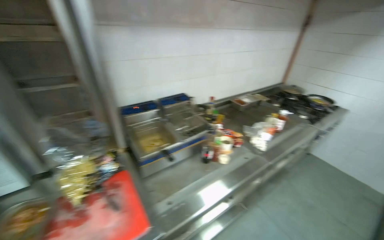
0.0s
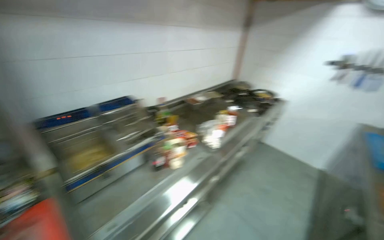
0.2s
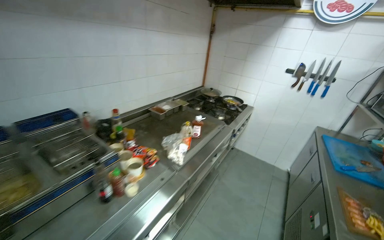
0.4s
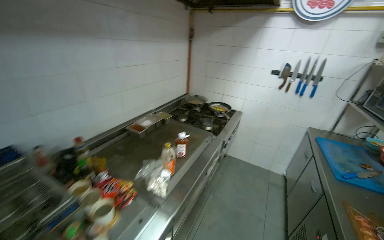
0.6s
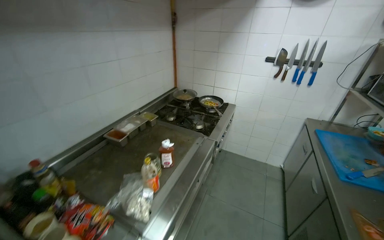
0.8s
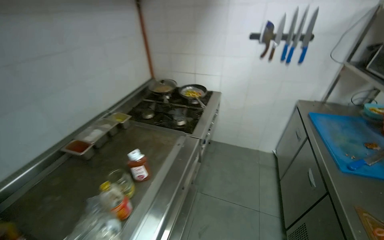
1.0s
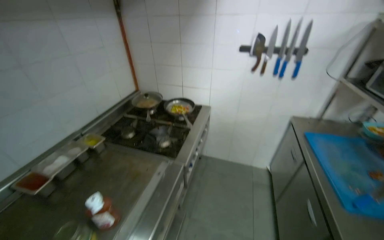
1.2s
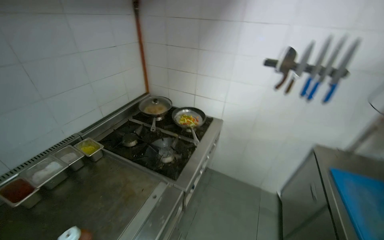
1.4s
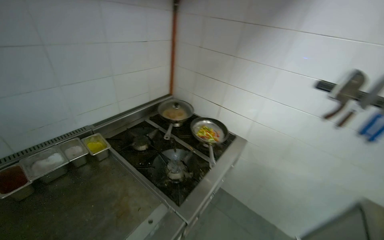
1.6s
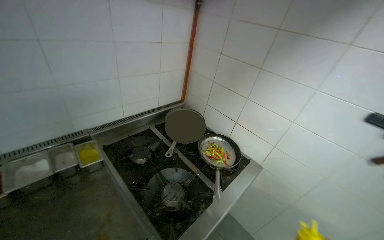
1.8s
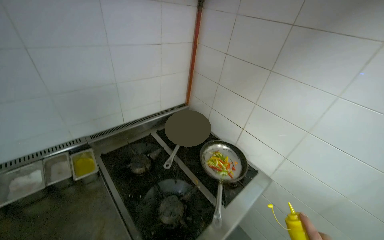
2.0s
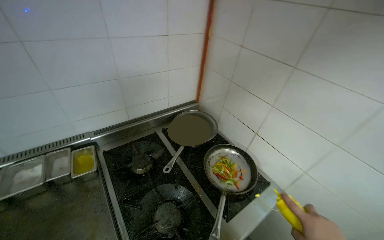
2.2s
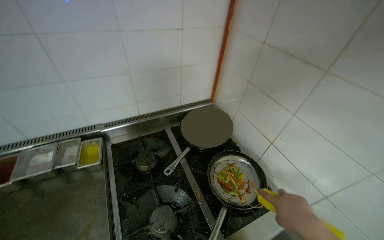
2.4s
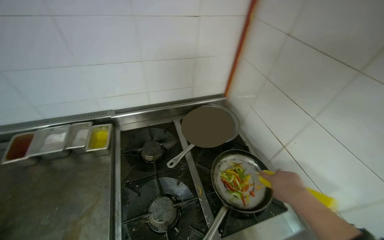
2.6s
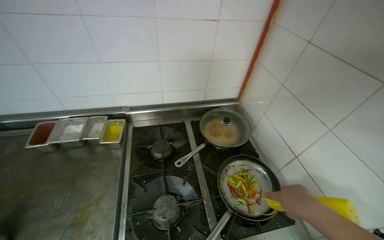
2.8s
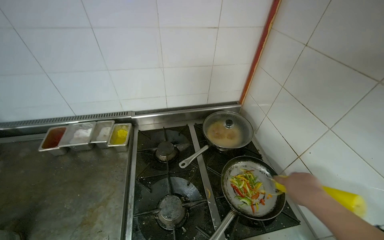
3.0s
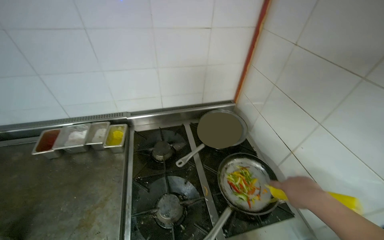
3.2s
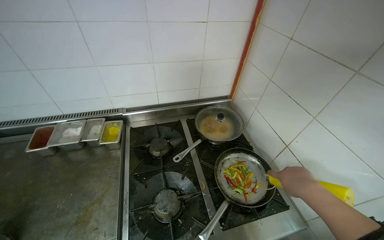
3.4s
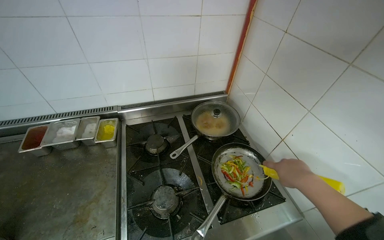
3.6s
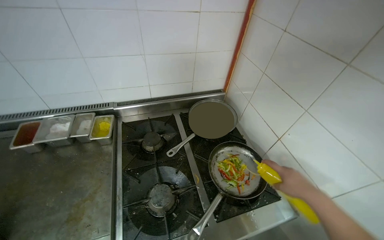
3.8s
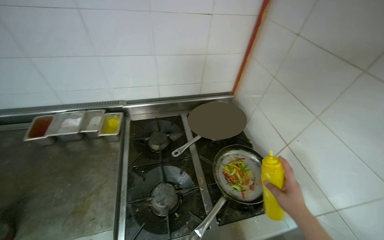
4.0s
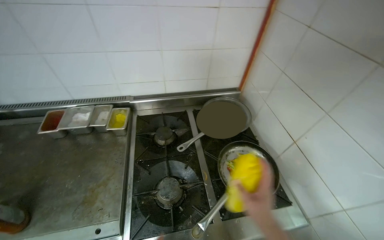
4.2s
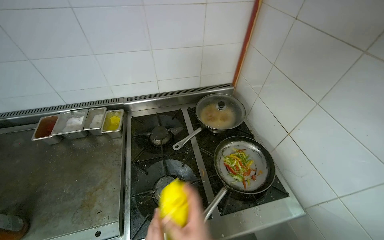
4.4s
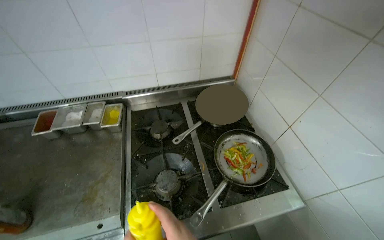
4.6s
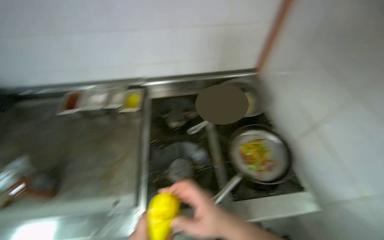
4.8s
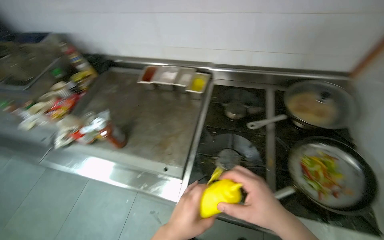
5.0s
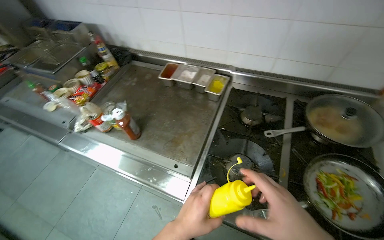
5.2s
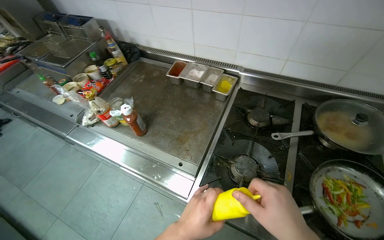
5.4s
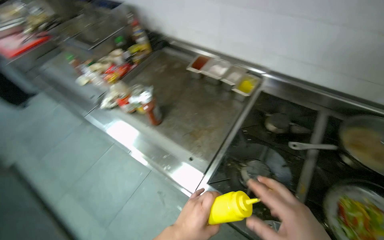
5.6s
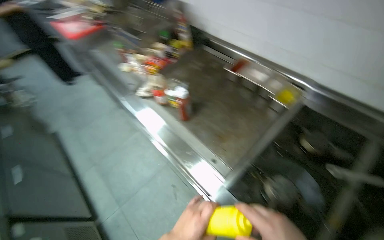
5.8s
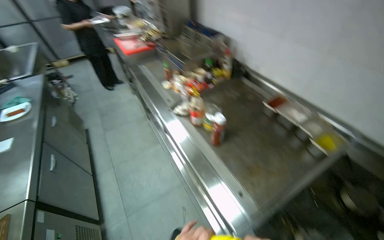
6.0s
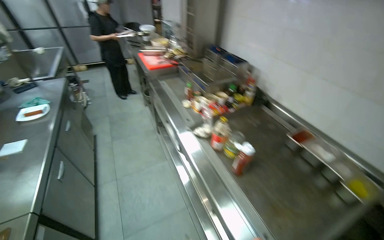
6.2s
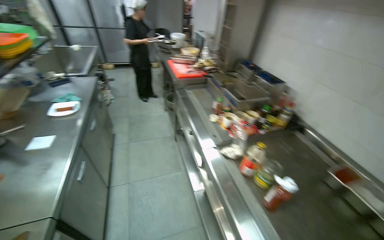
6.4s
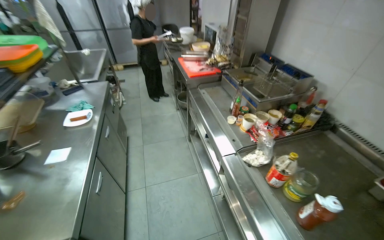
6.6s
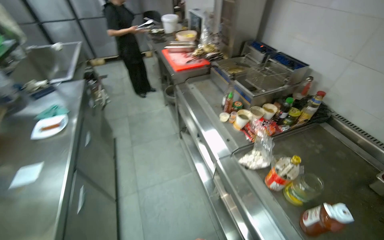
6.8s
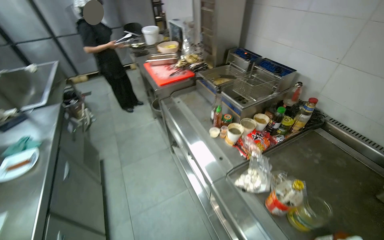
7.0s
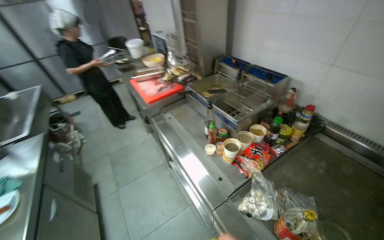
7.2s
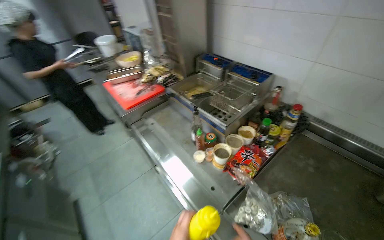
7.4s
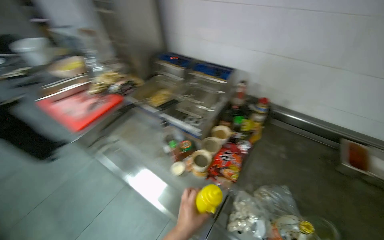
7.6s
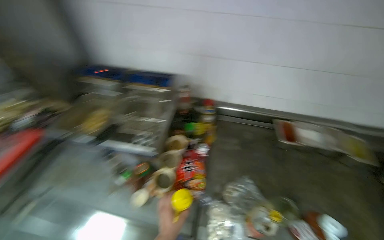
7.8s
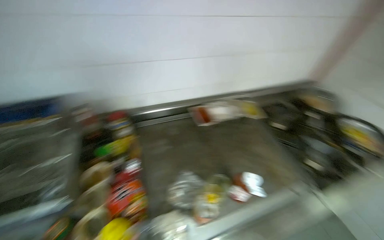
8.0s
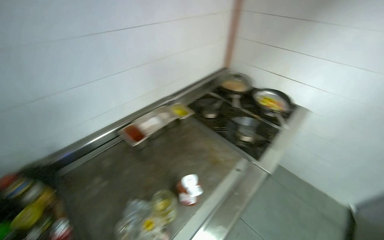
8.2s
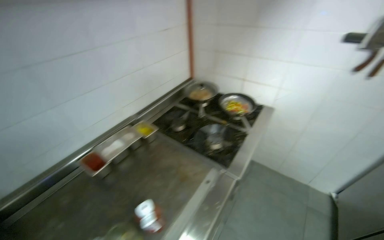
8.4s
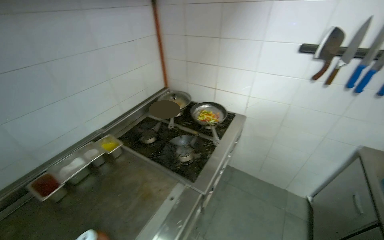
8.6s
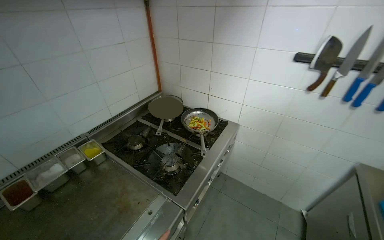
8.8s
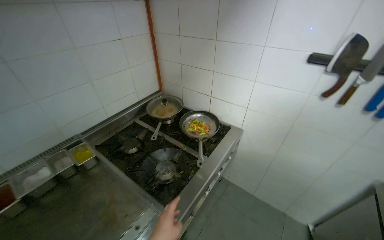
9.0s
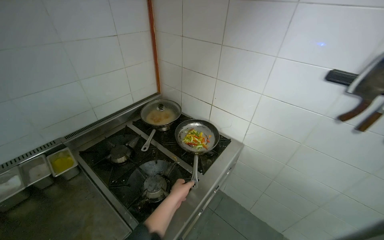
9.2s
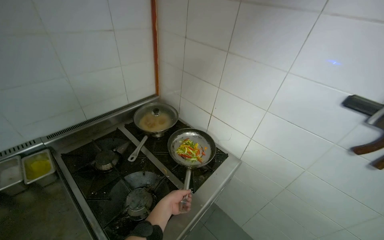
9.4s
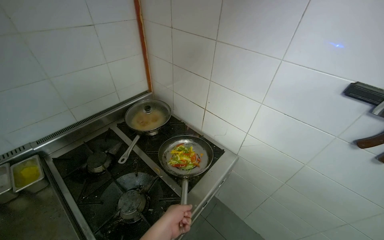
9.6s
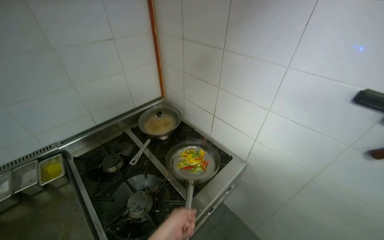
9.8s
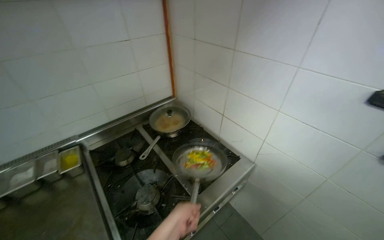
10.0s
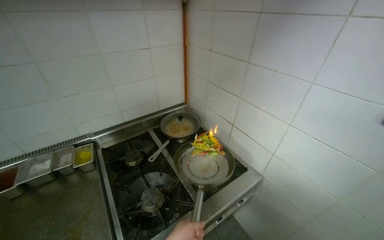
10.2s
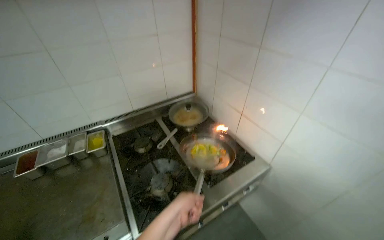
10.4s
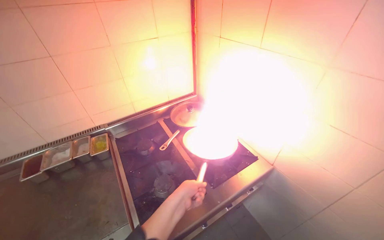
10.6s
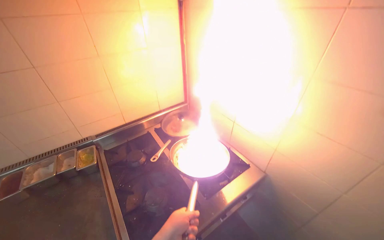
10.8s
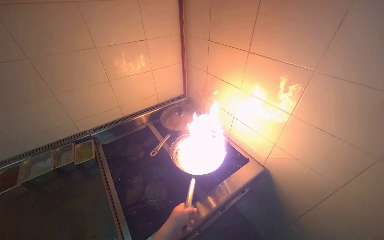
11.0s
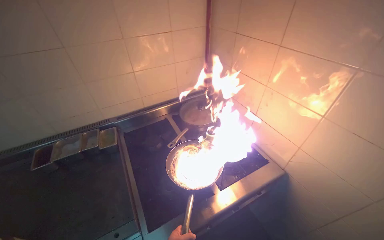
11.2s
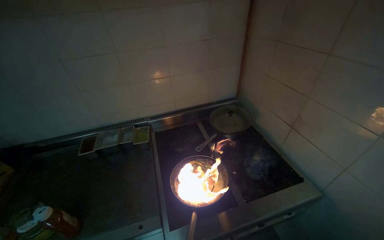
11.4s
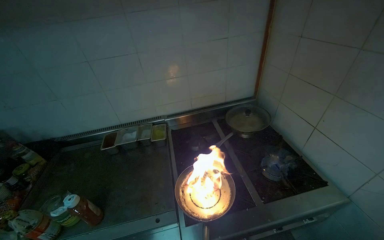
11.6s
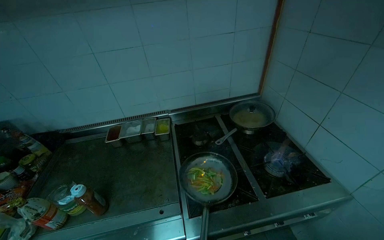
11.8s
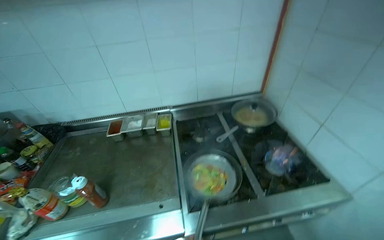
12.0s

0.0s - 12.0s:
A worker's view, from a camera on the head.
Job: cooking food.
The whole recording: Cooking vegetables in pan. The worker stirs and adds sauce to vegetables cooking in a pan on the stove.
0.0s - 1.6s: The camera travels about 1.5 m. The camera is aimed some 20 degrees further to the right.
1.6s - 3.0s: The wearer moves about 50 cm. The wearer looks about 40 degrees further to the left.
4.4s - 6.0s: The wearer's head swings about 75 degrees to the left.
6.0s - 7.6s: The wearer moves some 80 cm. The wearer looks some 25 degrees further to the right.
7.6s - 9.0s: The camera is carried about 80 cm. The head turns to the right by some 90 degrees.
9.0s - 10.4s: The wearer's head swings some 25 degrees to the left.
10.4s - 12.0s: The head rotates about 20 degrees to the left.

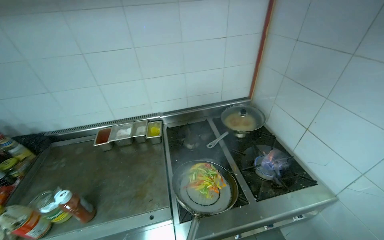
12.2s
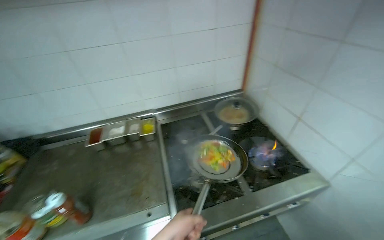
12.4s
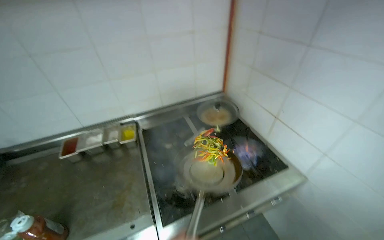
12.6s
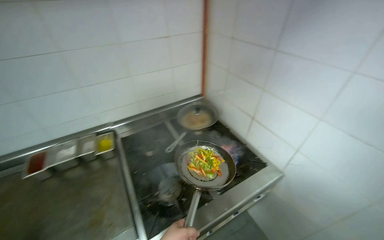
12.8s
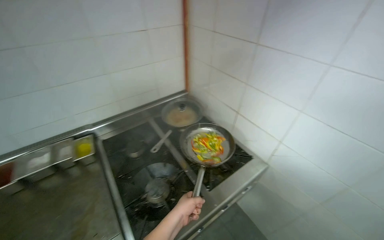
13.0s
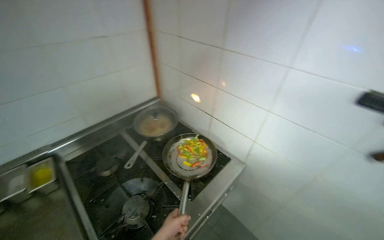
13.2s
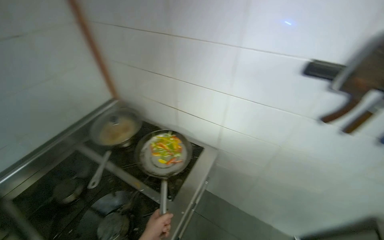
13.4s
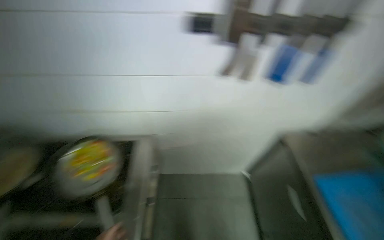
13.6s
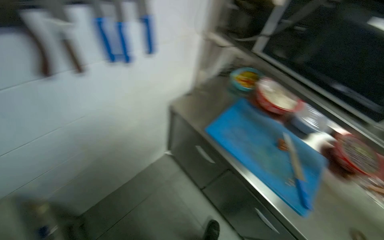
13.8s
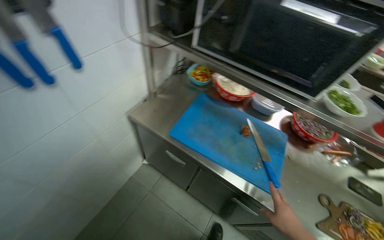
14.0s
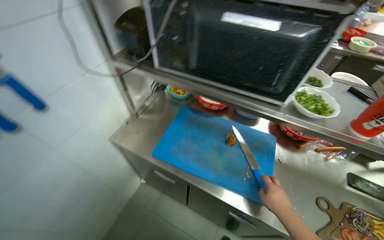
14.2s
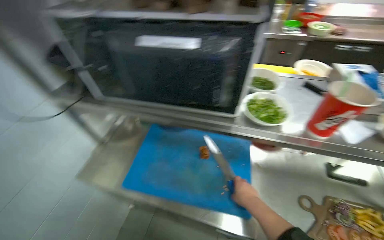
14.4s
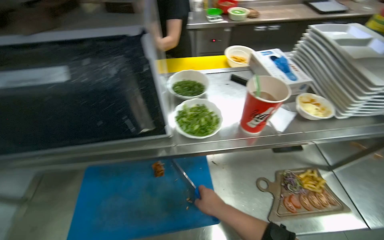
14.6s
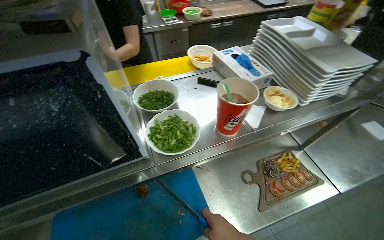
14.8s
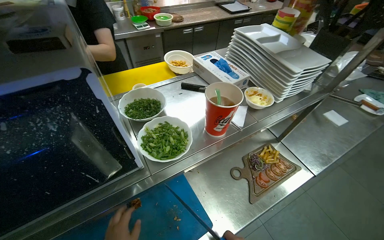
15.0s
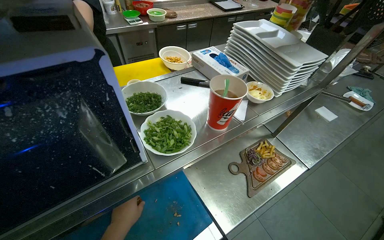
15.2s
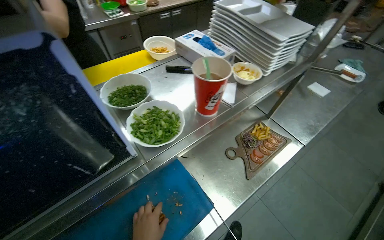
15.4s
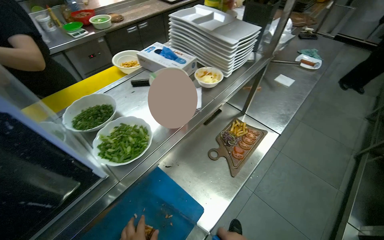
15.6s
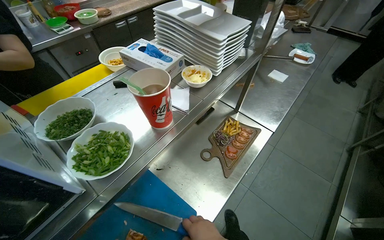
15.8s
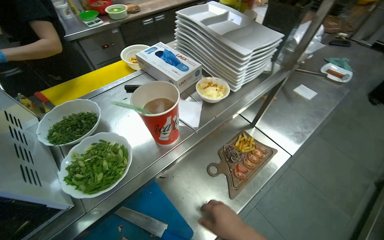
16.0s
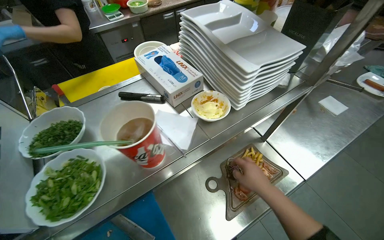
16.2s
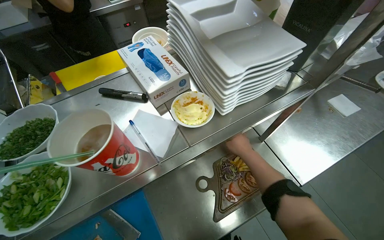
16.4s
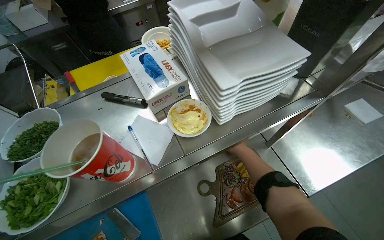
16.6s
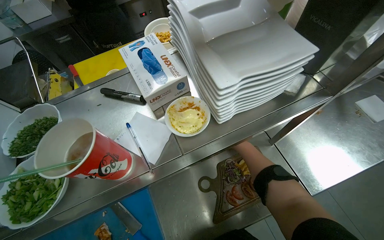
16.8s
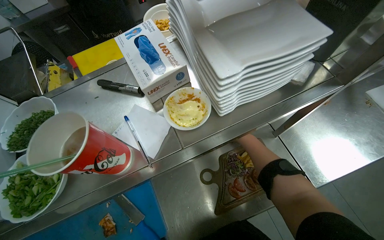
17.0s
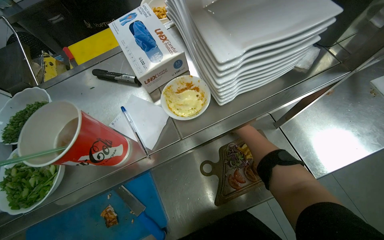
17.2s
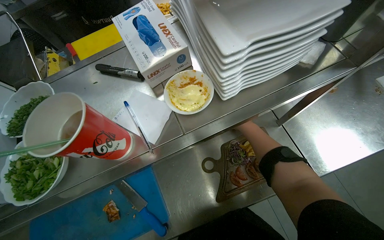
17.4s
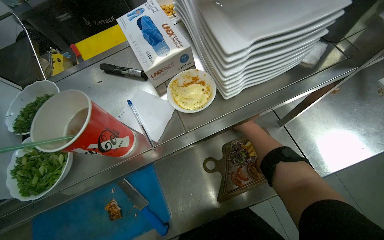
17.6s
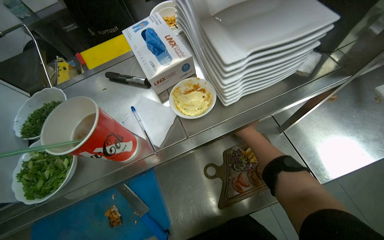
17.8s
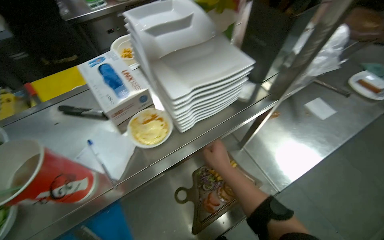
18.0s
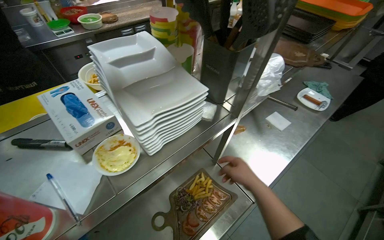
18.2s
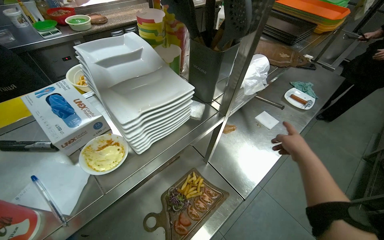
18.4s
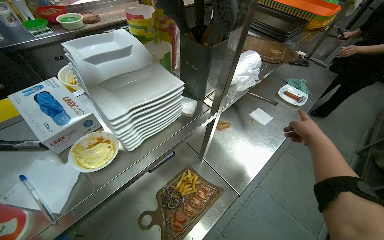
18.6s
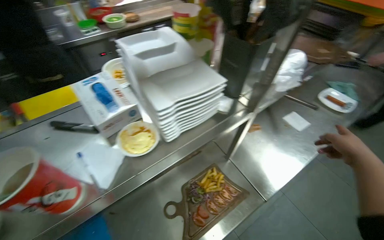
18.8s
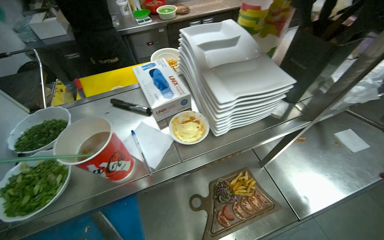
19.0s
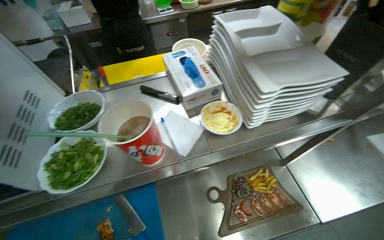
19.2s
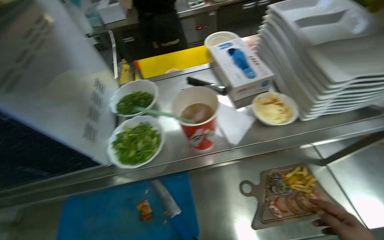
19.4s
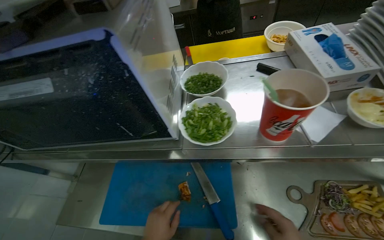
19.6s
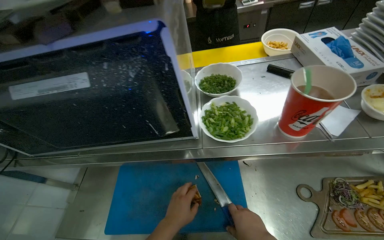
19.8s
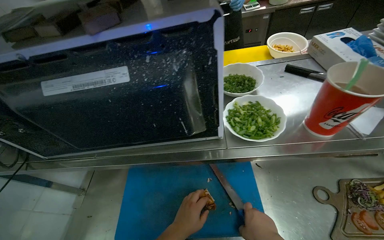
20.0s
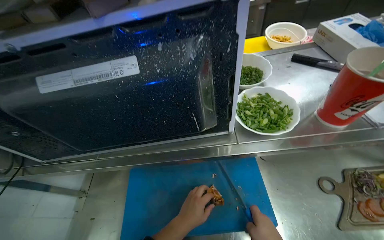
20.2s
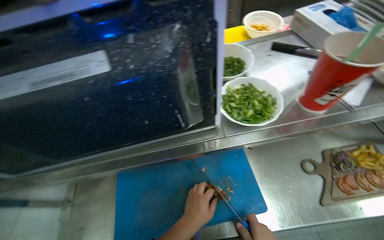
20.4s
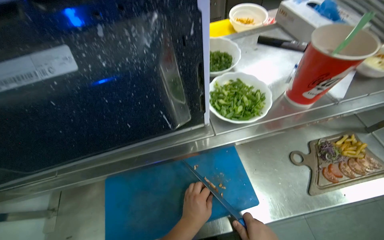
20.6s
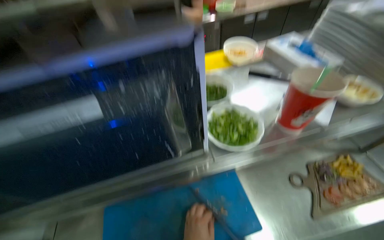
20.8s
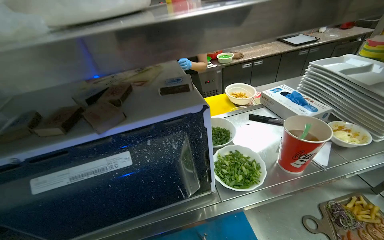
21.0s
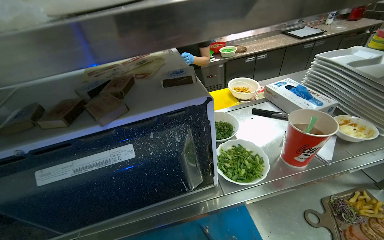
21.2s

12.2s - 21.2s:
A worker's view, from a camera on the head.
Job: cooking food.
The whole recording: Cooking vegetables in pan. The worker stirs and adds sauce to vegetables cooking in a pan on the stove.
12.2s - 13.8s: The head rotates roughly 95 degrees to the right. The view tips downward by some 15 degrees.
13.8s - 15.2s: The wearer moves about 60 cm. The wearer's head swings approximately 80 degrees to the right.
18.2s - 19.8s: The wearer looks roughly 45 degrees further to the left.
19.8s - 21.2s: The wearer looks some 15 degrees further upward.
